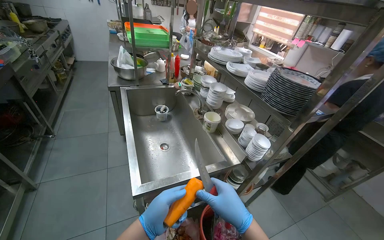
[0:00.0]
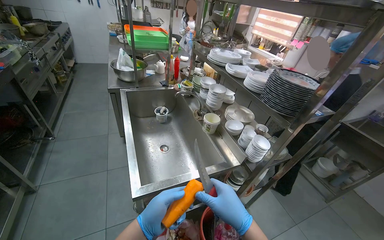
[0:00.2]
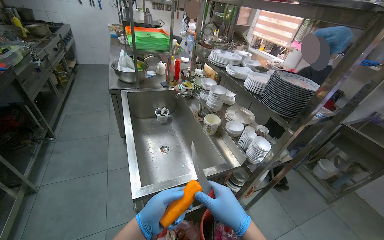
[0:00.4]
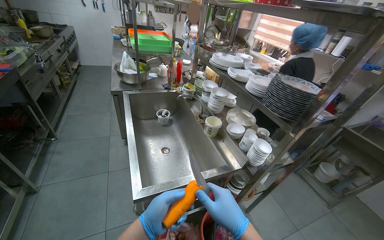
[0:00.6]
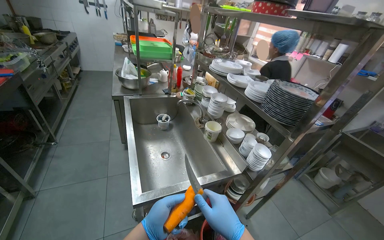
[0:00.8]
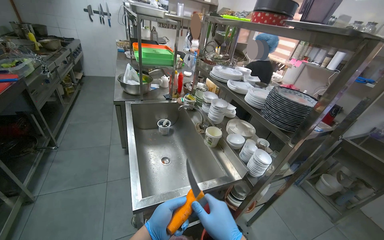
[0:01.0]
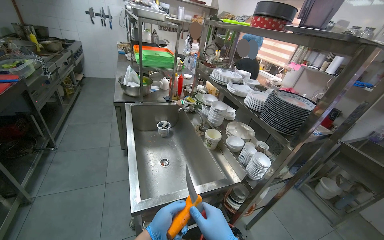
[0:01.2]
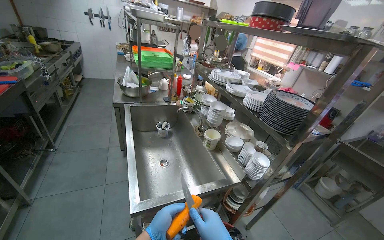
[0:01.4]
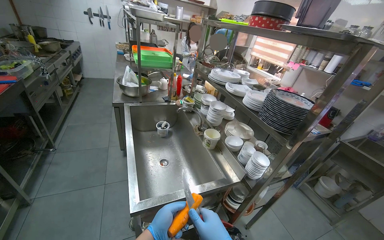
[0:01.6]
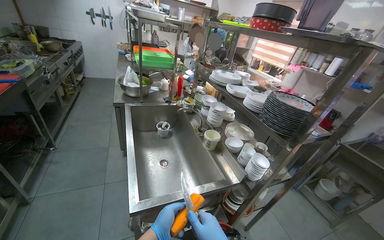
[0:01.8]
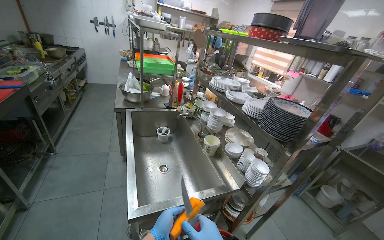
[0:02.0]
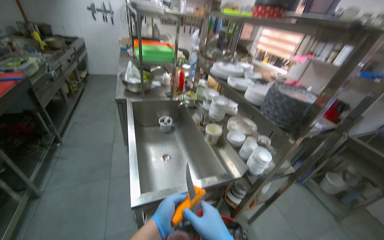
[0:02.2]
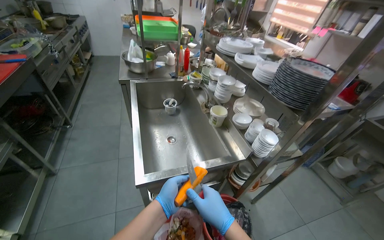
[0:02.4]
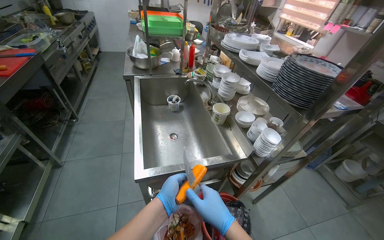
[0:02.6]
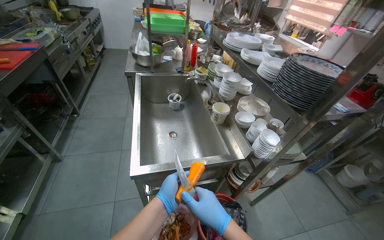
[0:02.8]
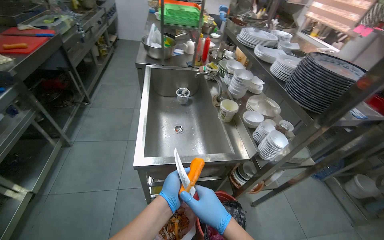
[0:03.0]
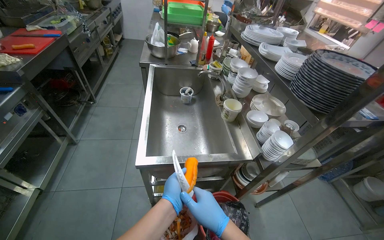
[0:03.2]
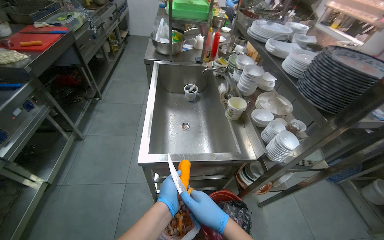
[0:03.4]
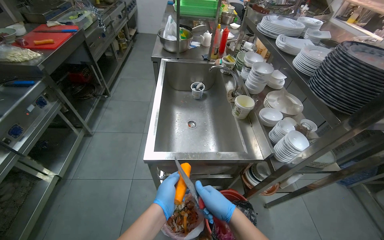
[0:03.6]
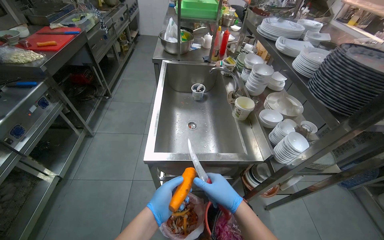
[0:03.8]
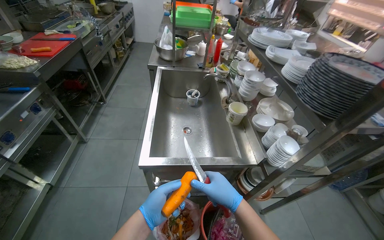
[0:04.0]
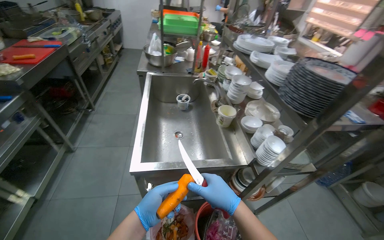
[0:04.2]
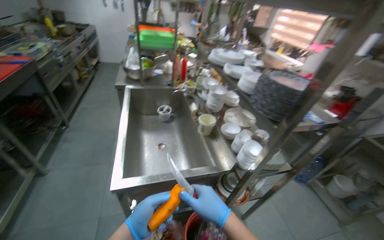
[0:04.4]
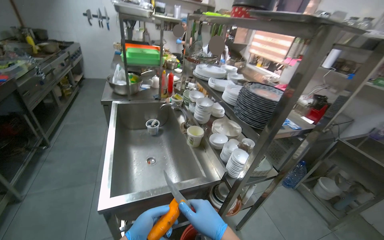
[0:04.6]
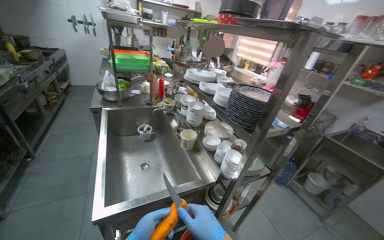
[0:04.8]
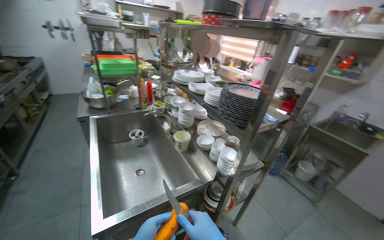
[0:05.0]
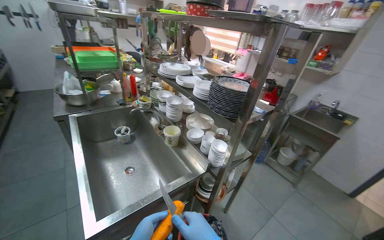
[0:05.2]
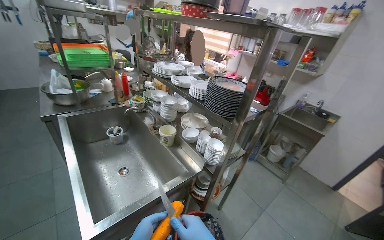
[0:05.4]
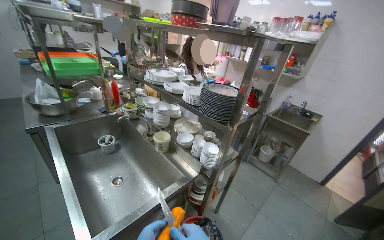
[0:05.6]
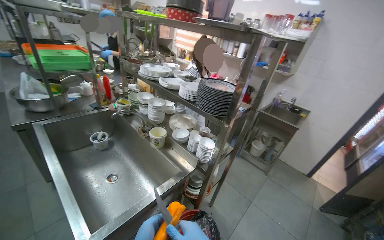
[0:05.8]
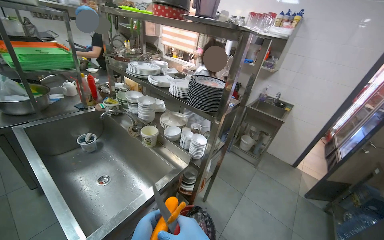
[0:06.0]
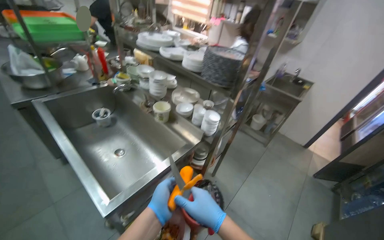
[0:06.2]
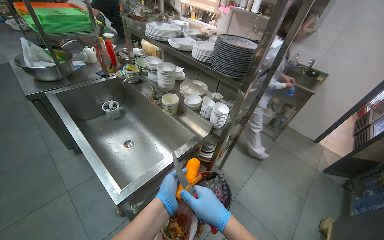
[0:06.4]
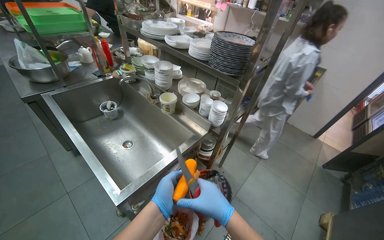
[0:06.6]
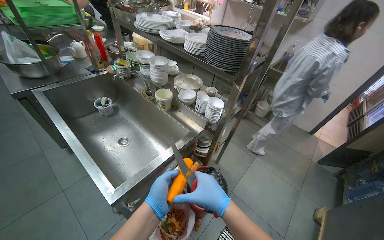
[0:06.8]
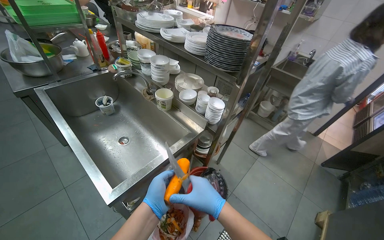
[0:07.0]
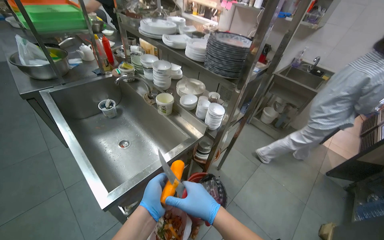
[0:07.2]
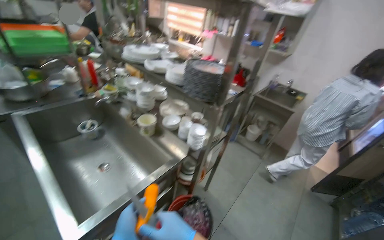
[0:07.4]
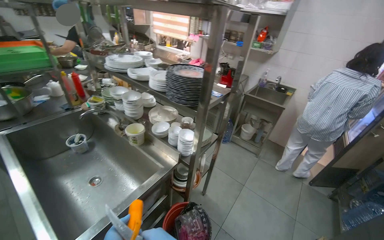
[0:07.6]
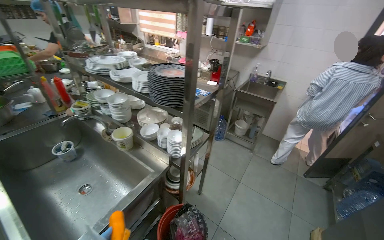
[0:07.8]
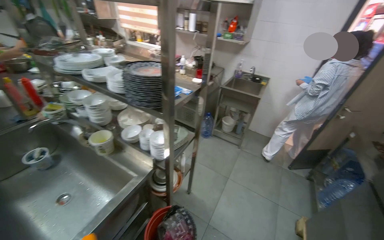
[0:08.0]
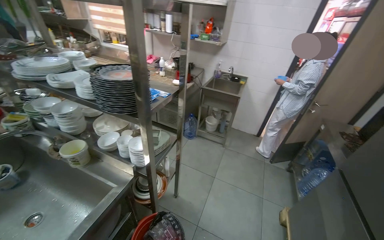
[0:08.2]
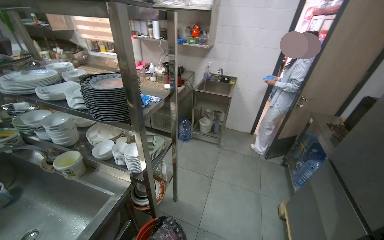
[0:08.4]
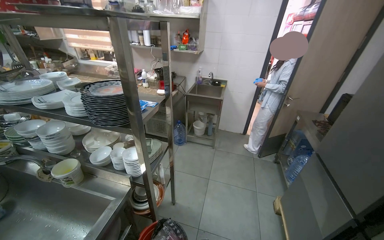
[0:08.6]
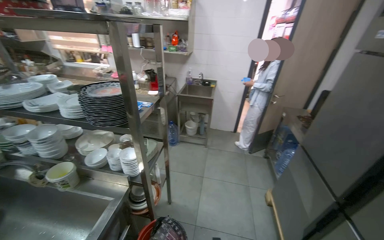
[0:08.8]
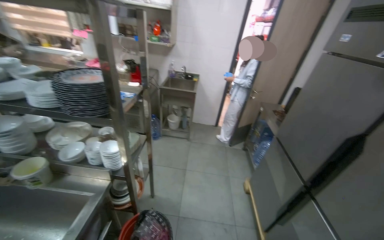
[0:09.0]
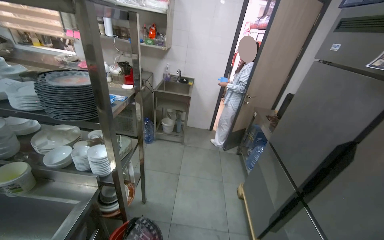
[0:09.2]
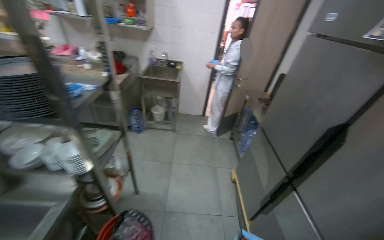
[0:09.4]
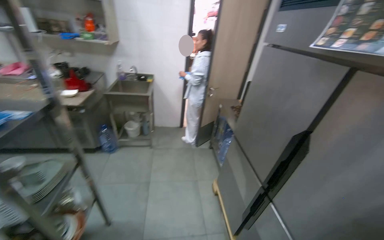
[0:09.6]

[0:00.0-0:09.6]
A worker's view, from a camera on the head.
Job: preparing food.
The whole recording: Peeling carrot with knife. The worker peels a carrot using a knife over a waste bin.
0:03.2 to 0:04.8: The view tilts roughly 10 degrees upward.
0:04.8 to 0:06.4: The wearer's head swings approximately 20 degrees to the right. The view tilts some 15 degrees downward.
0:08.0 to 0:09.6: The head turns to the right by some 35 degrees.

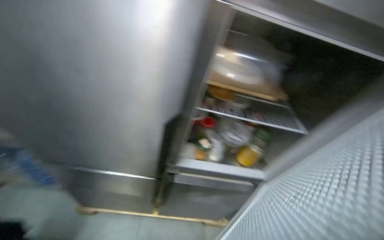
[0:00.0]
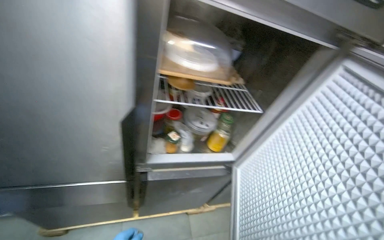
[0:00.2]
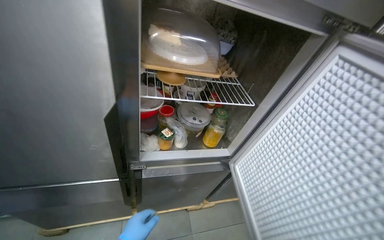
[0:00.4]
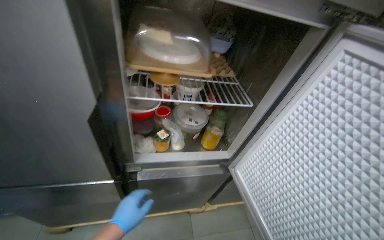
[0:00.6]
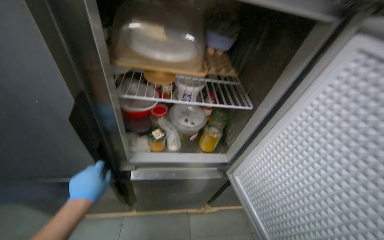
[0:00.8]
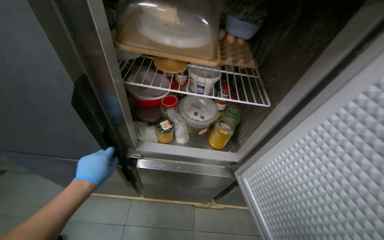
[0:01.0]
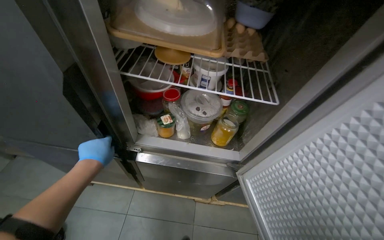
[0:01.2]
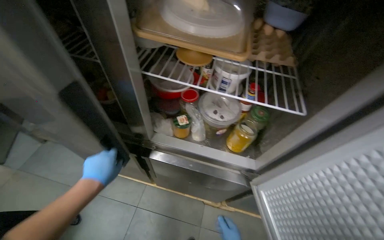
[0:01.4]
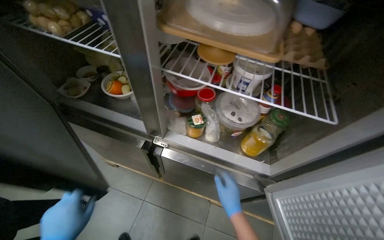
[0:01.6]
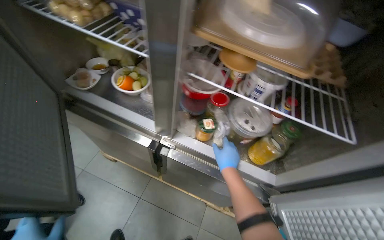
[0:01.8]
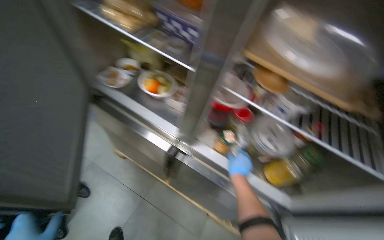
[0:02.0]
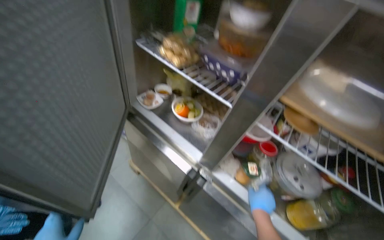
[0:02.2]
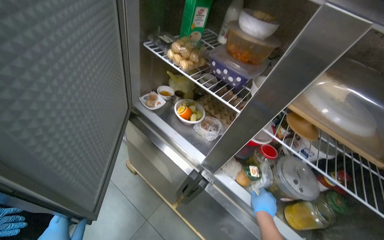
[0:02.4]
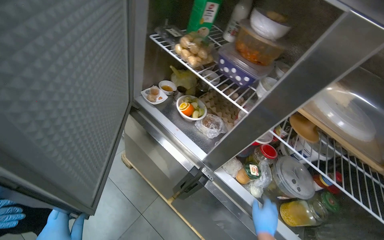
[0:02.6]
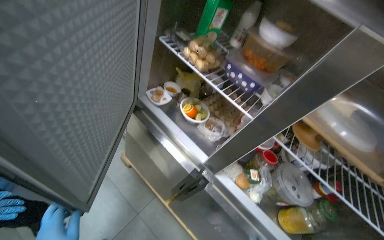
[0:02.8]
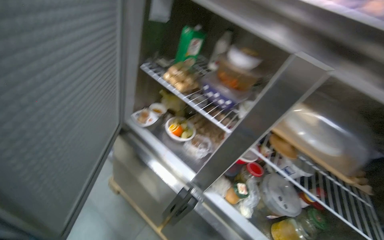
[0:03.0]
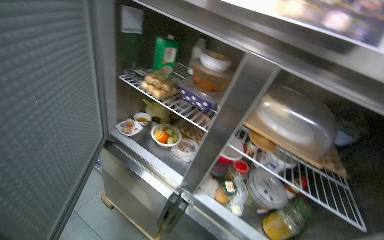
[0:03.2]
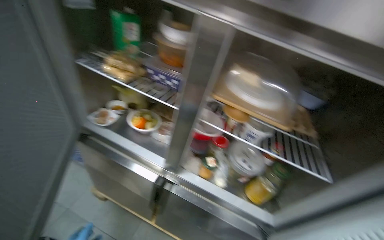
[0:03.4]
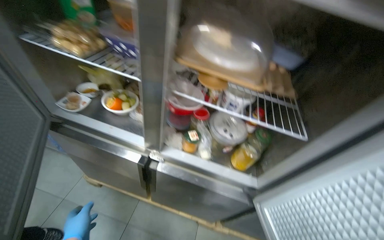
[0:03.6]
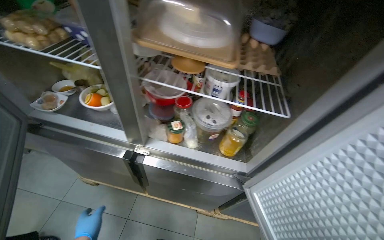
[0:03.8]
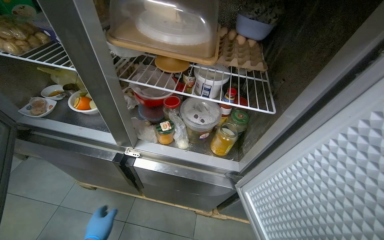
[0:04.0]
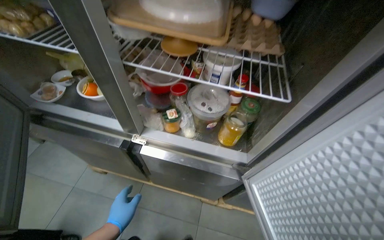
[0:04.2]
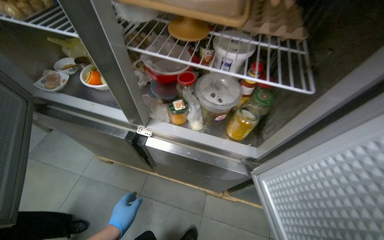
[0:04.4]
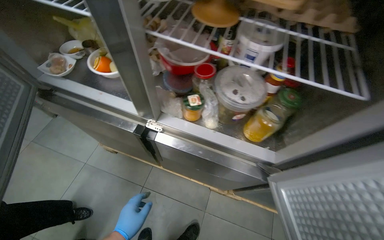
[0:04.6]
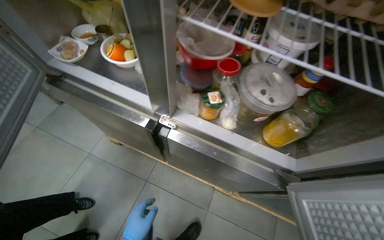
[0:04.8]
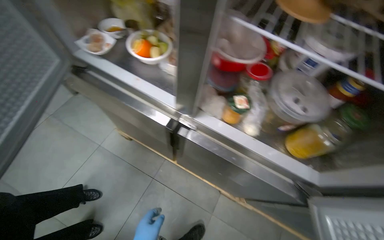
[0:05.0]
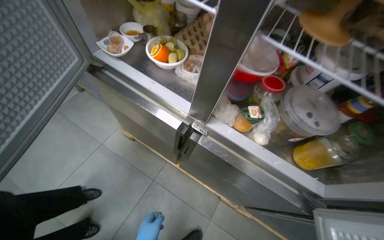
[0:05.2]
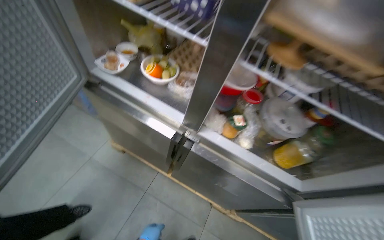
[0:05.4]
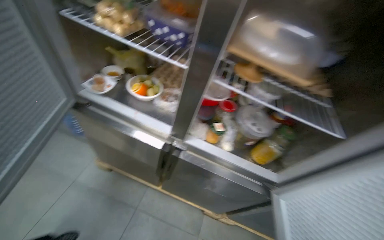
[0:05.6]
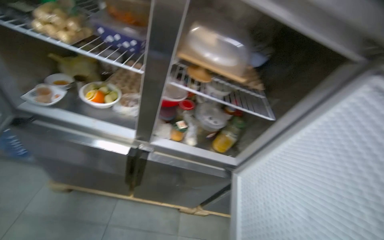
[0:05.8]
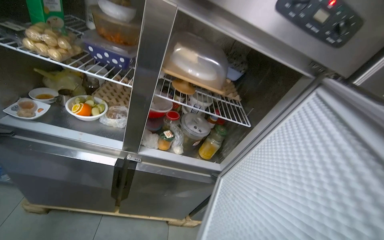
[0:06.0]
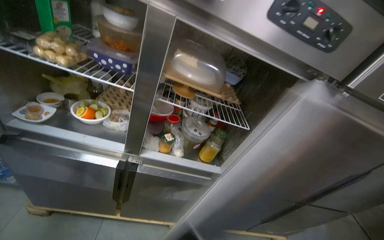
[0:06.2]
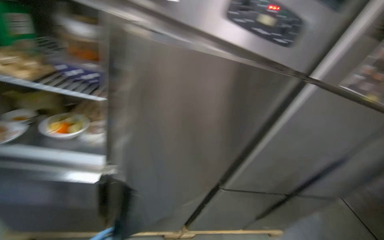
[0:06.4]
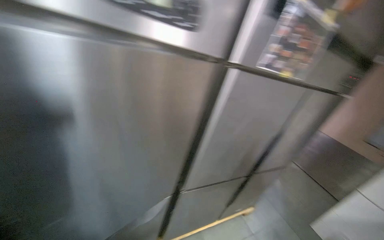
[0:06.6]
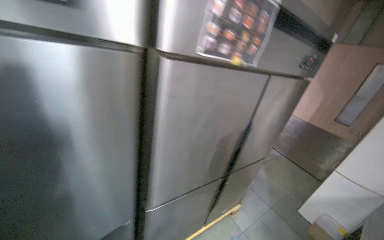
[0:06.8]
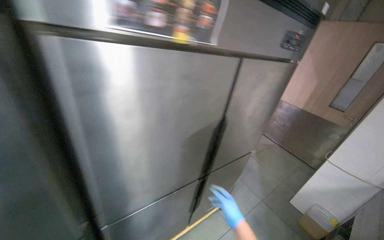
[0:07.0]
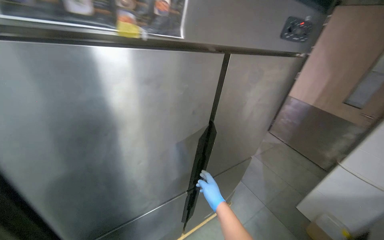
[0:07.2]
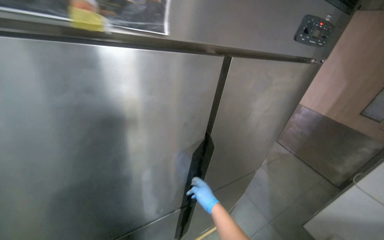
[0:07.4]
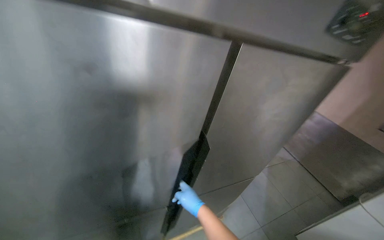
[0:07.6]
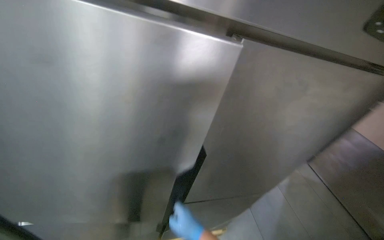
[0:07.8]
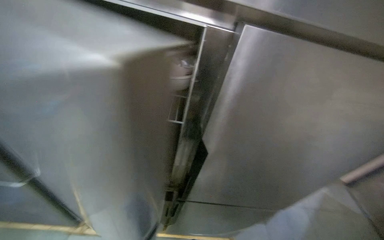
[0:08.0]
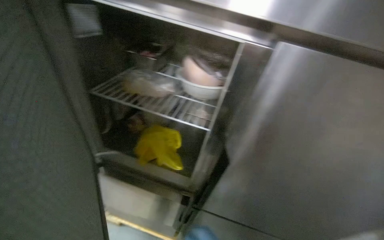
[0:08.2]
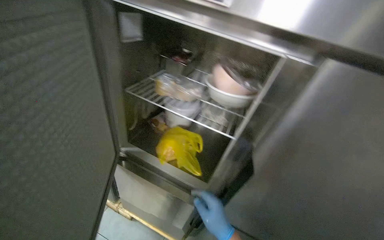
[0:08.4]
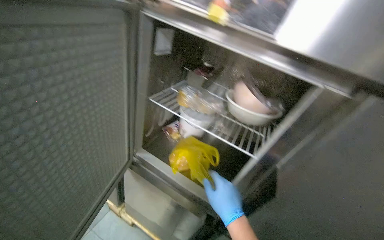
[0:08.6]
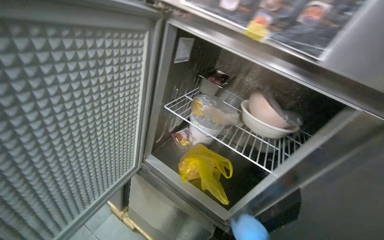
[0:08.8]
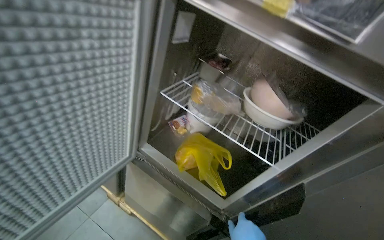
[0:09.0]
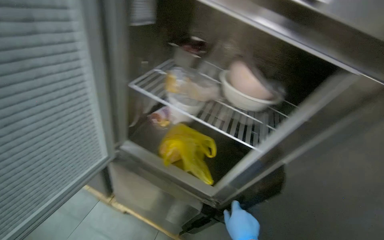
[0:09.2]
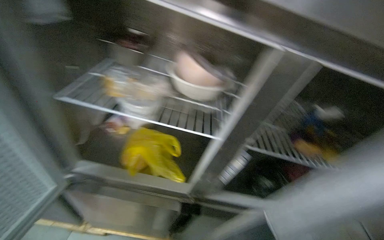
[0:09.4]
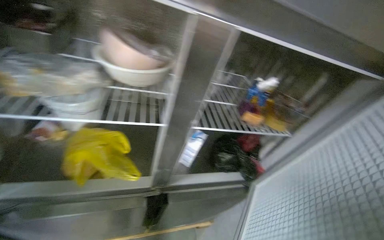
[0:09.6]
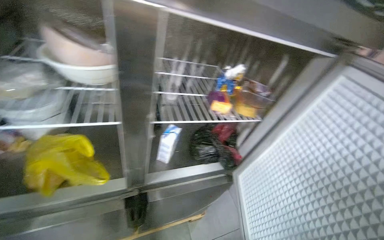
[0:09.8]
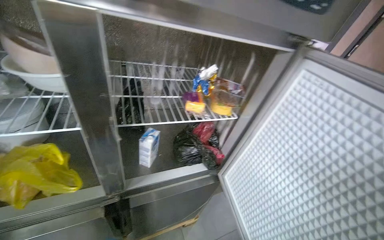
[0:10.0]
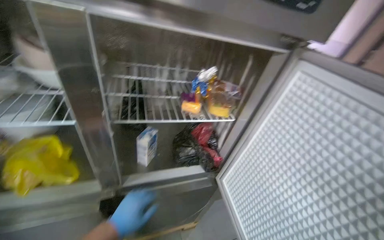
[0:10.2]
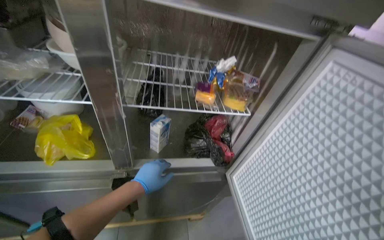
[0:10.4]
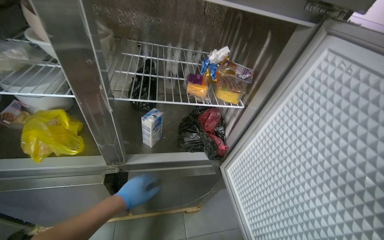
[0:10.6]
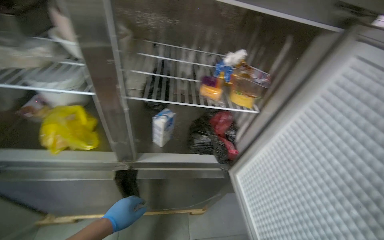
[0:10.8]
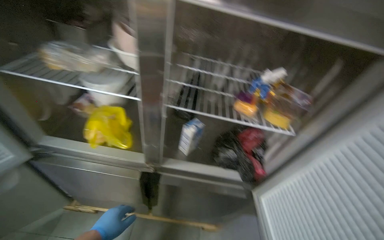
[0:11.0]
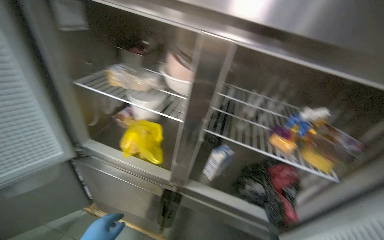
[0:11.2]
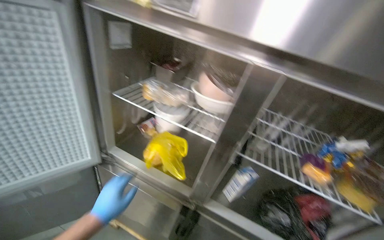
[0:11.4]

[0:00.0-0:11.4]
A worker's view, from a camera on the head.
Job: preparing food.
The whole recording: Retrieving ingredients from refrigerators. The worker opens multiple refrigerators and retrieves various ingredients.
0:00.0 to 0:01.4: The view tips downward by some 15 degrees.
0:01.4 to 0:02.8: The scene rotates clockwise by some 30 degrees.
0:02.8 to 0:04.2: The wearer moves to the right, about 40 cm. The scene rotates counterclockwise by approximately 30 degrees.
0:05.6 to 0:07.2: The camera travels about 80 cm. The head turns to the right by some 55 degrees.
0:07.2 to 0:08.6: The wearer's head swings roughly 60 degrees to the left.
0:08.6 to 0:10.0: The head turns to the right by roughly 50 degrees. The wearer looks roughly 15 degrees further downward.
0:10.0 to 0:11.4: The head turns to the left by roughly 45 degrees. The view tips upward by roughly 15 degrees.
